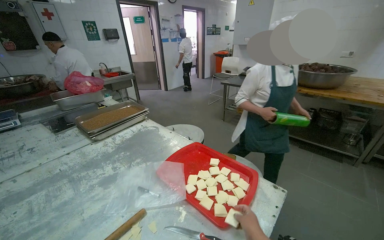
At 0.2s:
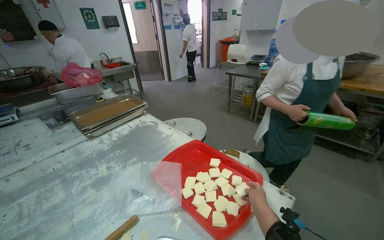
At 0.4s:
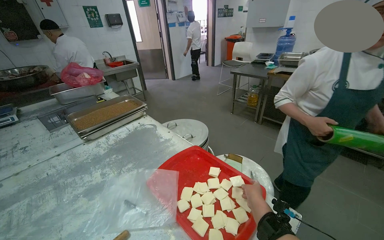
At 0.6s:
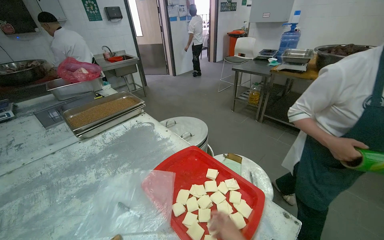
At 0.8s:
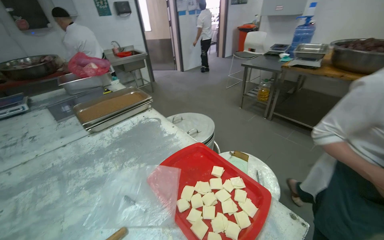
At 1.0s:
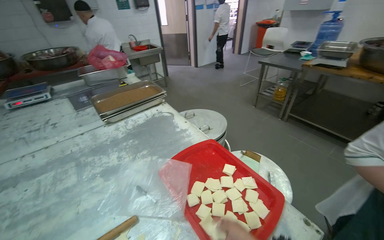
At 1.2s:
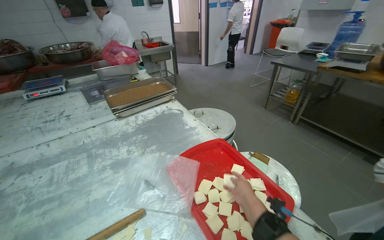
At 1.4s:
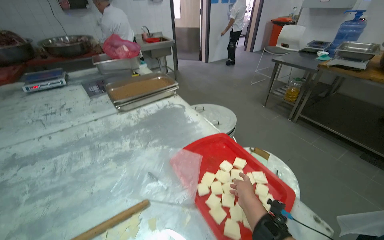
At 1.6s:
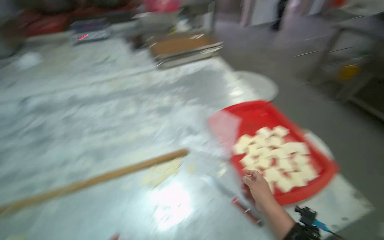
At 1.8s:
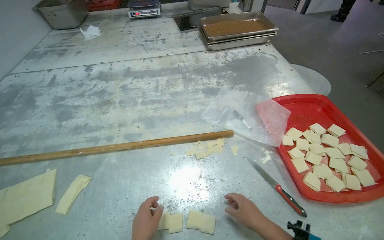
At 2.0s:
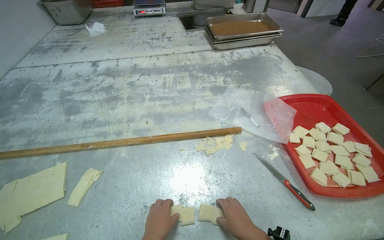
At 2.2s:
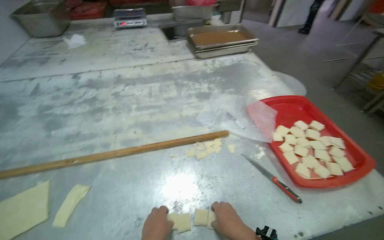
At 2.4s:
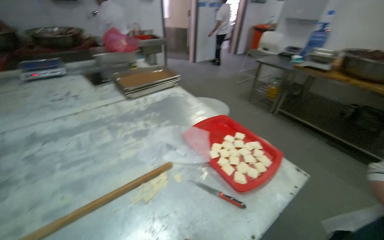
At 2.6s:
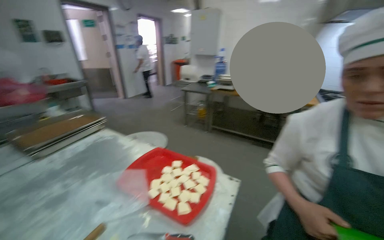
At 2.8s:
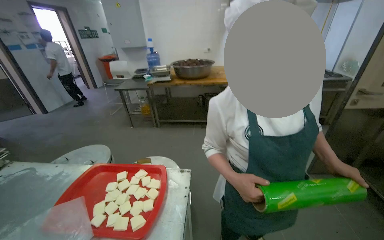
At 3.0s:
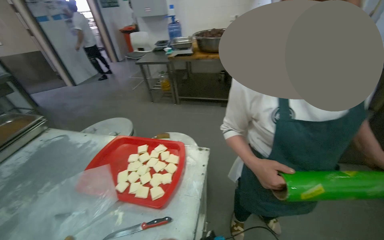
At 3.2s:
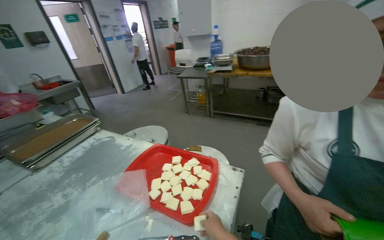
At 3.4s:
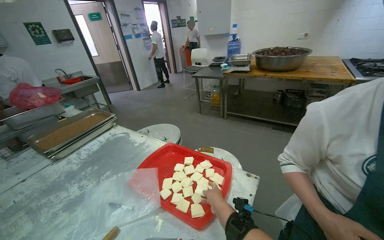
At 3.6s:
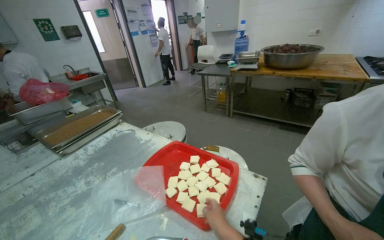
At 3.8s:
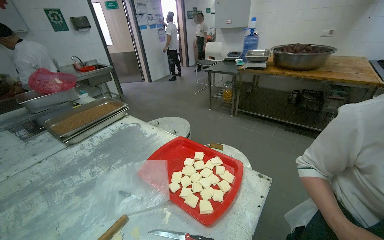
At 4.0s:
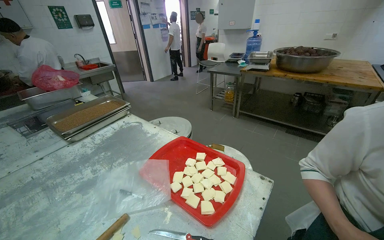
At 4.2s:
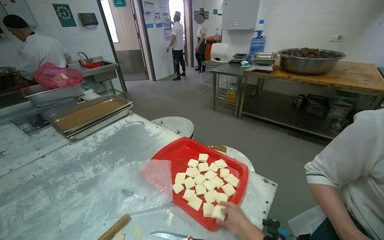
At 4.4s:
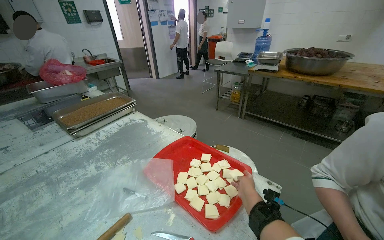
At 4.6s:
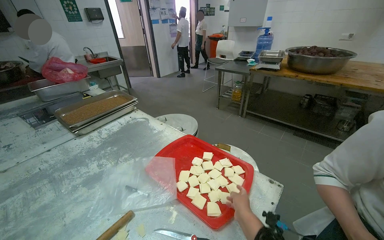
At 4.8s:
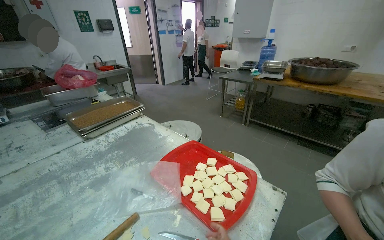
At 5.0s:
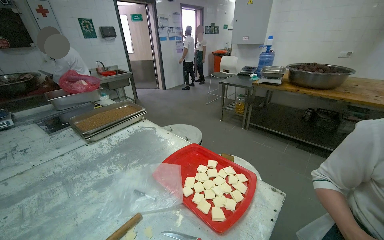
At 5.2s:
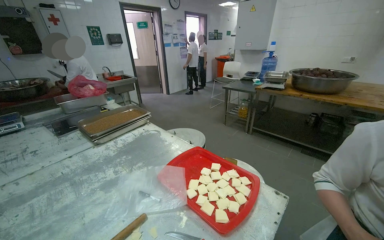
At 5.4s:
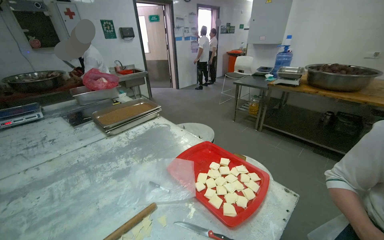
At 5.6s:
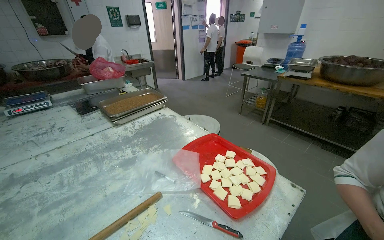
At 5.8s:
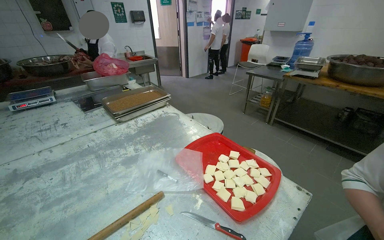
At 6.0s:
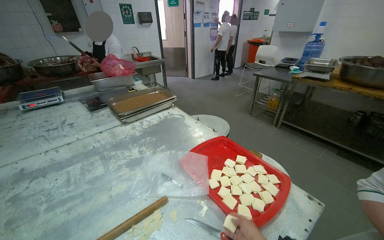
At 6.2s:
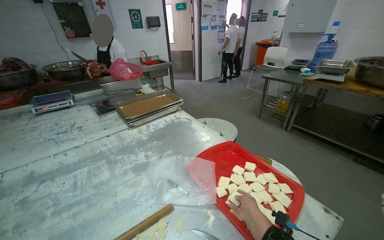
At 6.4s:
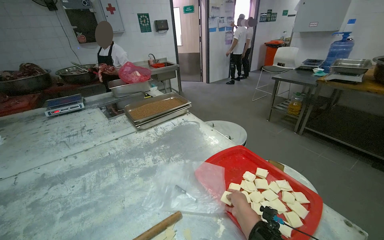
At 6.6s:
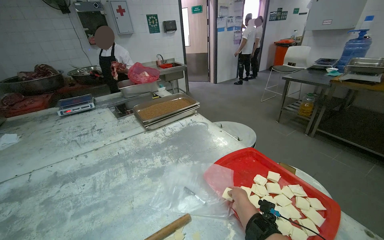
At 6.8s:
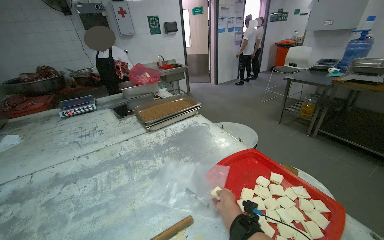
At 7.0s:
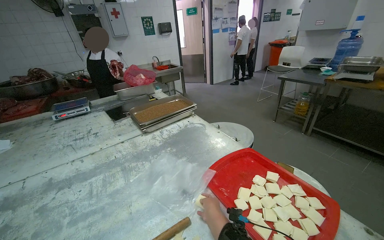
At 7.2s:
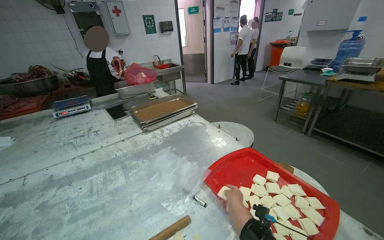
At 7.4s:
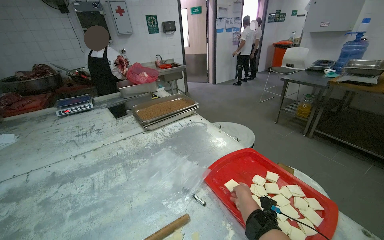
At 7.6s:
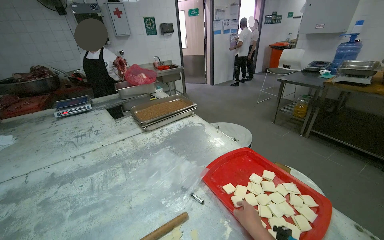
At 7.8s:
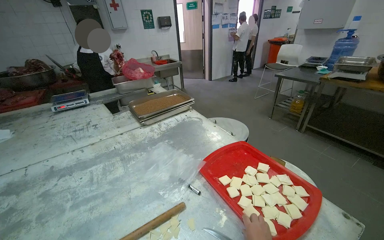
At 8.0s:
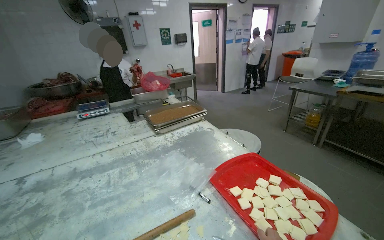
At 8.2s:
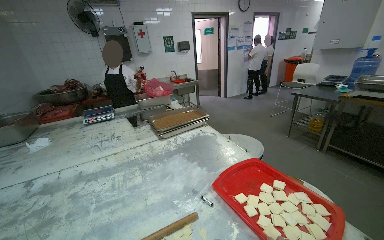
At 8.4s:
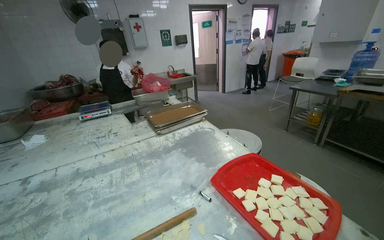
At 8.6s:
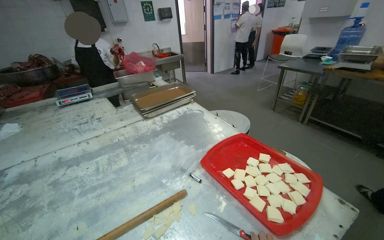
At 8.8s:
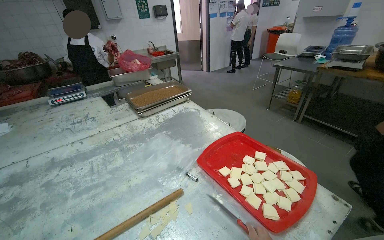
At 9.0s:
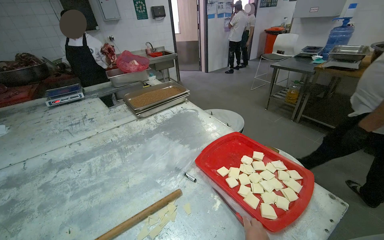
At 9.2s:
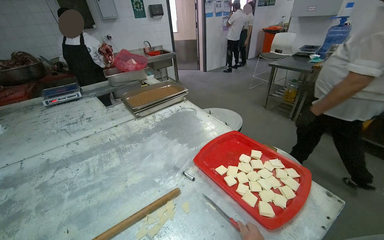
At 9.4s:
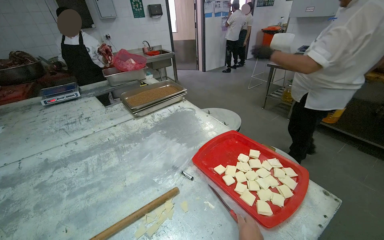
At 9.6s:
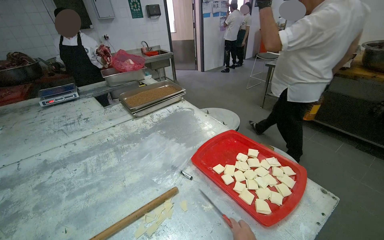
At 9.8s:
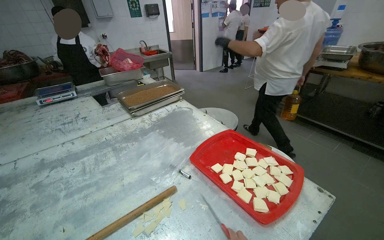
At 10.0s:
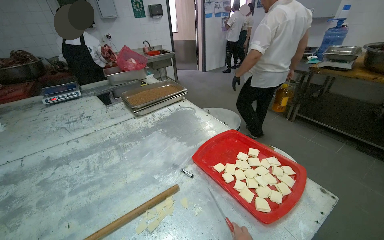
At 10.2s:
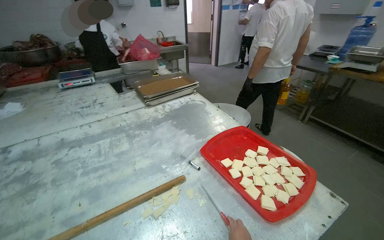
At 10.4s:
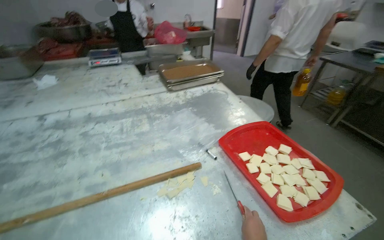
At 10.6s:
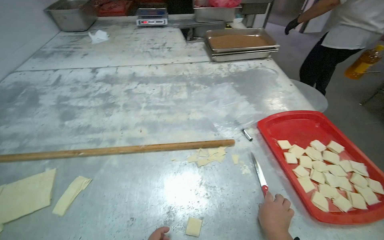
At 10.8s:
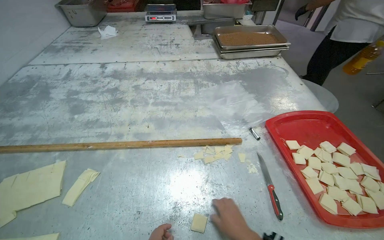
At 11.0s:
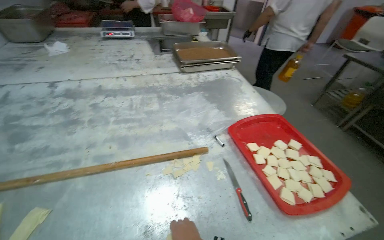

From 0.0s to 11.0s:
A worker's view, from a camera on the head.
Job: preparing food.
The whole recording: Preparing dough pieces for baking. The worker folds dough strips and cuts them into small squares, placing them into a tray.
From 0.0s to 1.6s: The wearer looks about 25 degrees further to the left. The wearer looks roughly 20 degrees further downward.
From 1.6s to 3.2s: The wearer's head swings approximately 45 degrees to the right. The wearer looks approximately 10 degrees further upward.
From 7.8s to 9.4s: The camera is carried approximately 1 m.

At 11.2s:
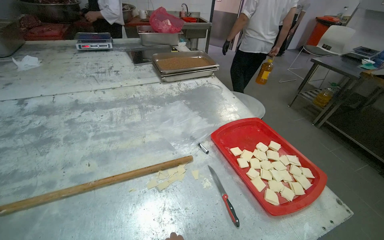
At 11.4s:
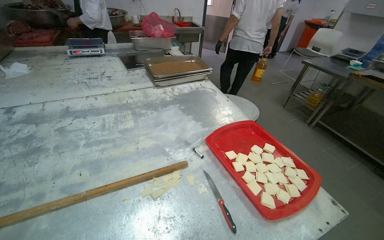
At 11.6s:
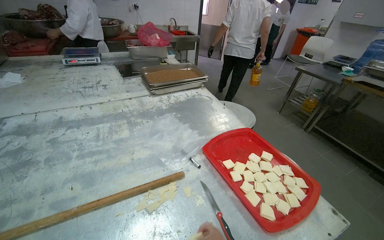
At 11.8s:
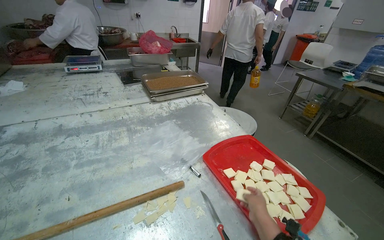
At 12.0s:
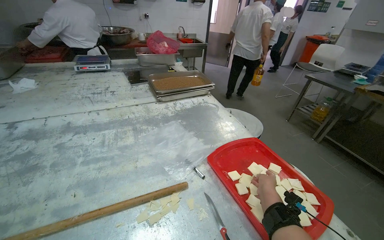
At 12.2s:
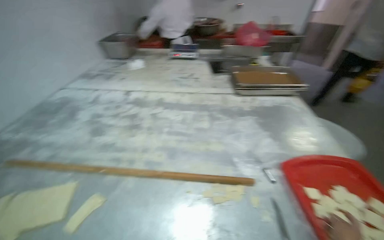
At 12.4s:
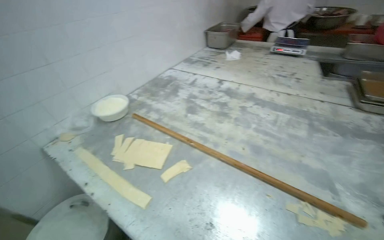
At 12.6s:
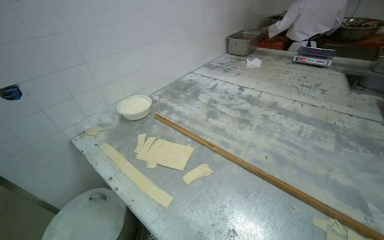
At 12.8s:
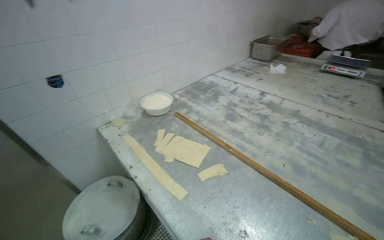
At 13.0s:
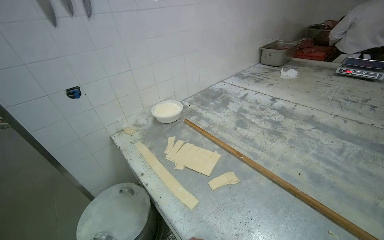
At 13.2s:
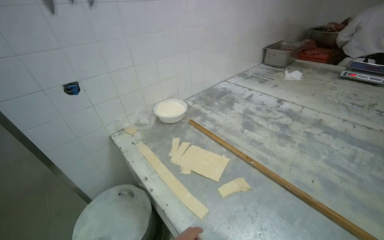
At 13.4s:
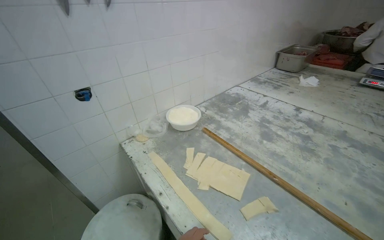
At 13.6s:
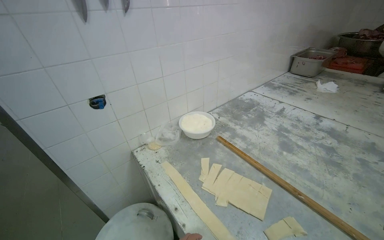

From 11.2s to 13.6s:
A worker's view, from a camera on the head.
Job: preparing food.
The whole recording: Preparing dough pieces for baking. The worker folds dough strips and cuts them into small squares, placing them into a tray.
From 11.2s to 12.4s: The wearer looks roughly 55 degrees further to the left.
From 12.4s to 13.6s: The wearer's head swings approximately 20 degrees to the left.

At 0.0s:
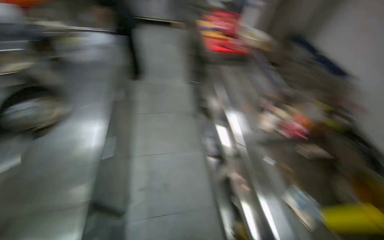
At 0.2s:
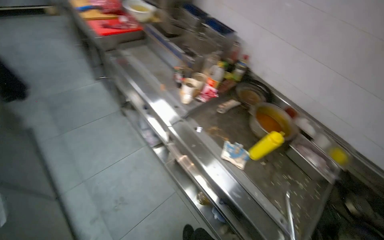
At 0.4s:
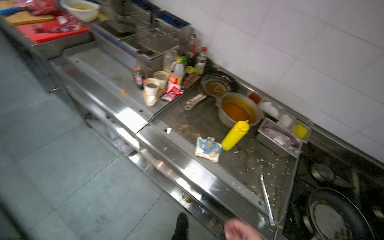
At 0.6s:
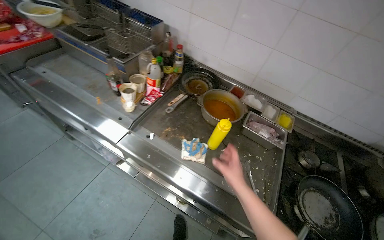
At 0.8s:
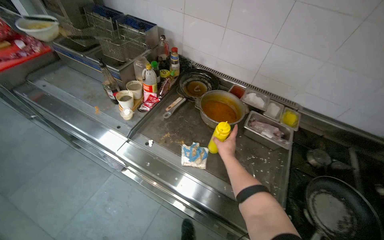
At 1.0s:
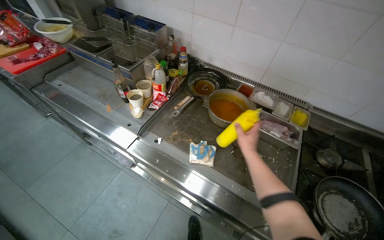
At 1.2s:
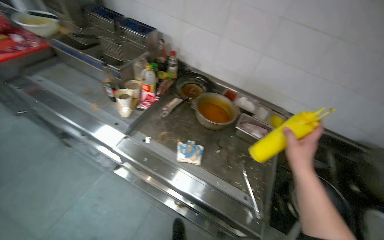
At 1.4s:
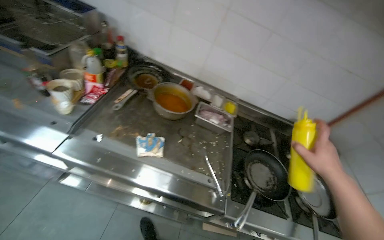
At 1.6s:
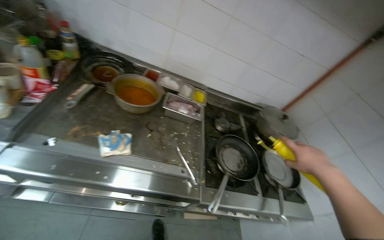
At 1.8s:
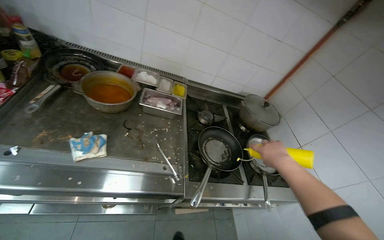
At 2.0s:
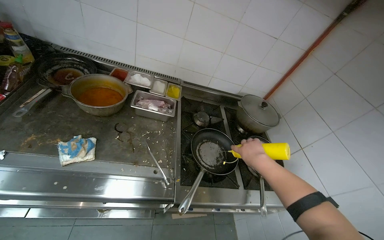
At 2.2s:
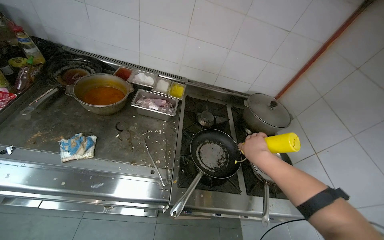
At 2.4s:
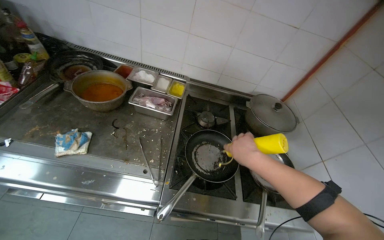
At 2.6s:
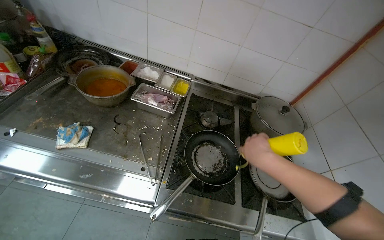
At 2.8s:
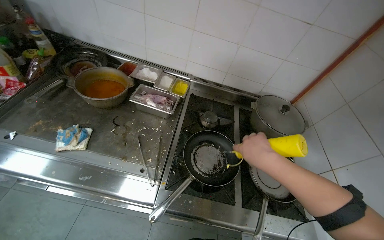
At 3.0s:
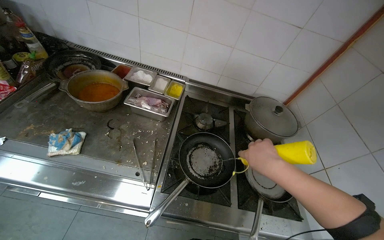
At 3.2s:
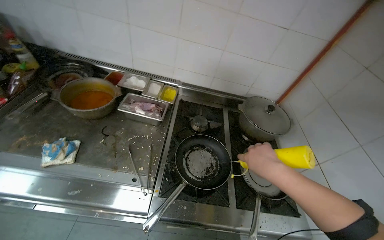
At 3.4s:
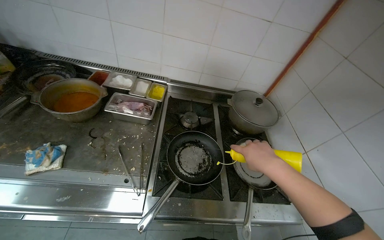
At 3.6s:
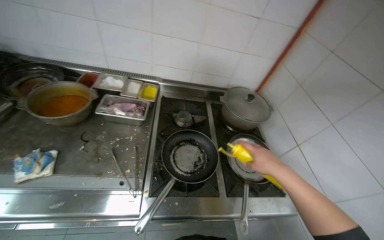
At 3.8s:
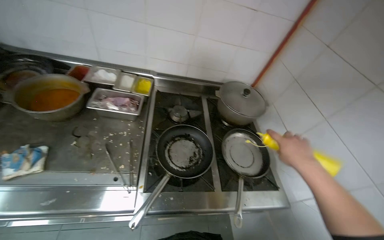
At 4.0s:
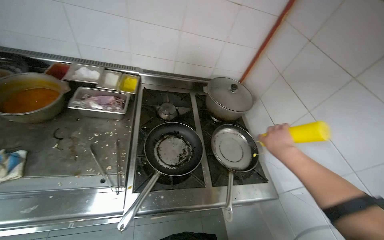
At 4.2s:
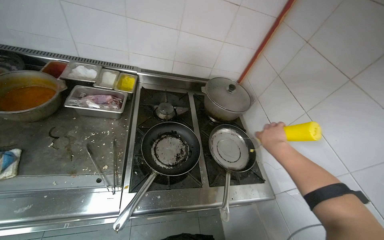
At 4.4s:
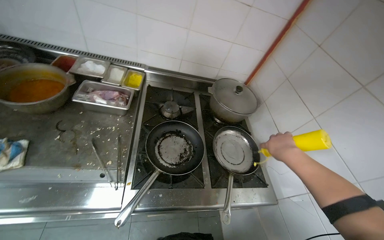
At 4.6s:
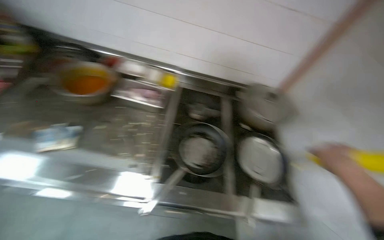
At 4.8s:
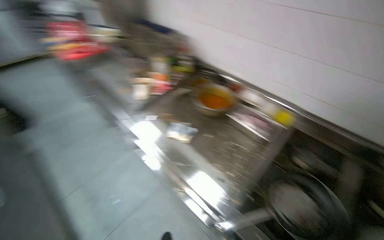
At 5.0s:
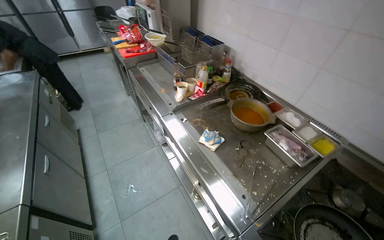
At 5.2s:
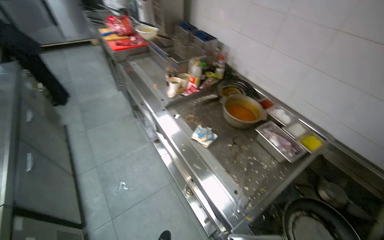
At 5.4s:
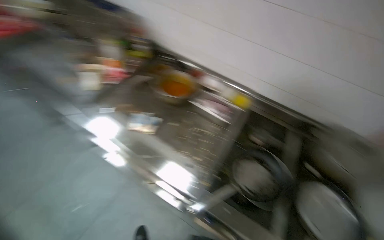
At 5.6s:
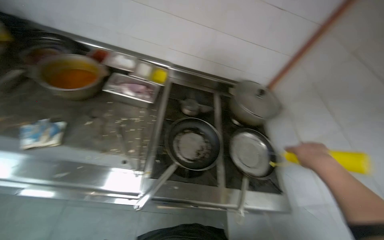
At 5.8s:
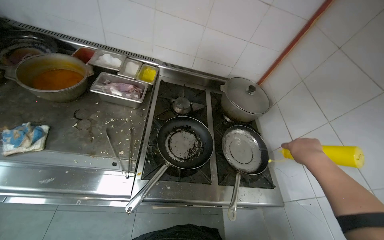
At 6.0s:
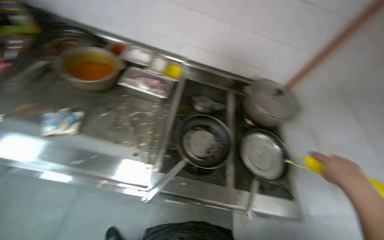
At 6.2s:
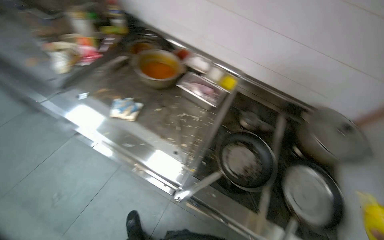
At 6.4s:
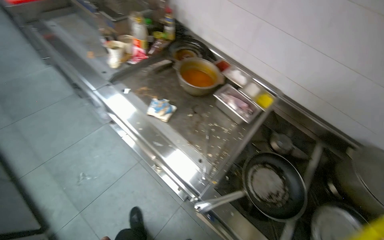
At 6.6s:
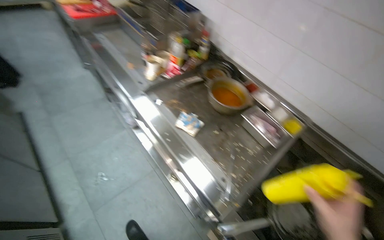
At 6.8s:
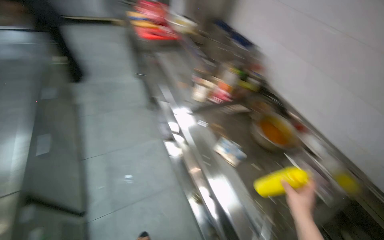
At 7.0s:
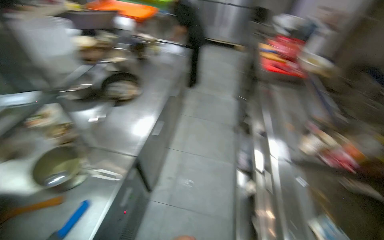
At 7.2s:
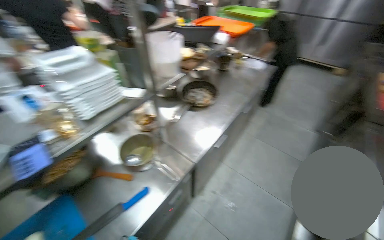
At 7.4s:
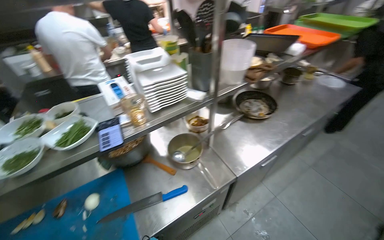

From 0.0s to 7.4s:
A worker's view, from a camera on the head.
Job: cooking food.
The whole recording: Cooking Ramen. The worker adds oil to a frying pan, then adds ramen and its ingredients.
From 0.0s to 1.4s: The wearer's head swings roughly 65 degrees to the right. The camera pitches downward, by some 10 degrees.
From 1.4s to 3.0s: The camera travels to the right, approximately 40 cm.
From 3.0s to 4.4s: The right hand moves to the right, about 20 cm.
From 4.4s to 6.0s: The head rotates approximately 25 degrees to the right. The wearer looks about 15 degrees further downward.
From 6.0s to 7.4s: The camera is carried about 60 cm. The head turns to the left by about 140 degrees. The view tips upward by roughly 30 degrees.
